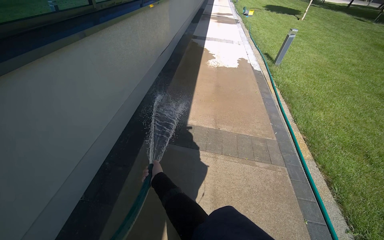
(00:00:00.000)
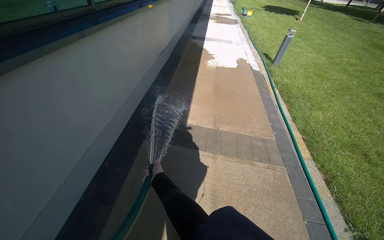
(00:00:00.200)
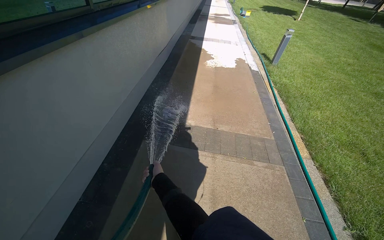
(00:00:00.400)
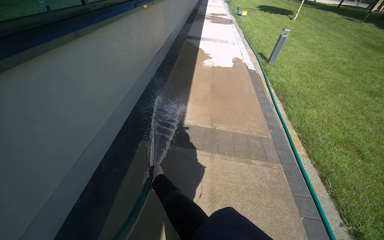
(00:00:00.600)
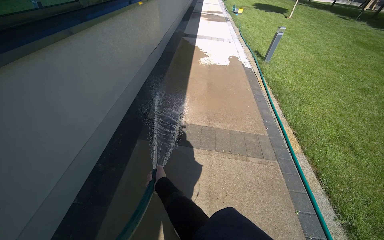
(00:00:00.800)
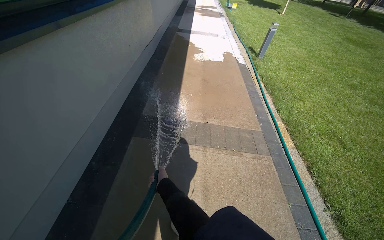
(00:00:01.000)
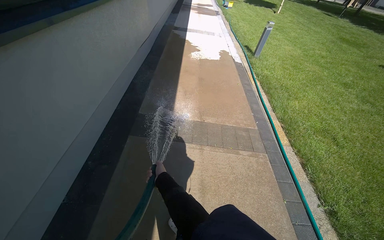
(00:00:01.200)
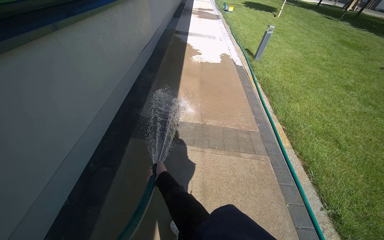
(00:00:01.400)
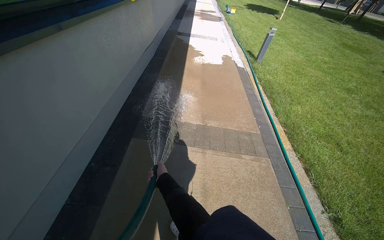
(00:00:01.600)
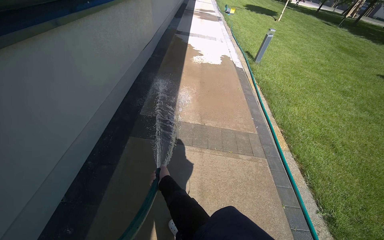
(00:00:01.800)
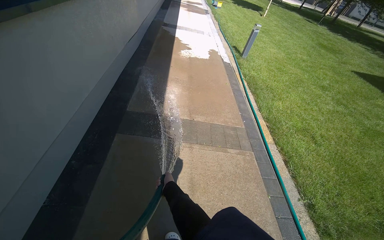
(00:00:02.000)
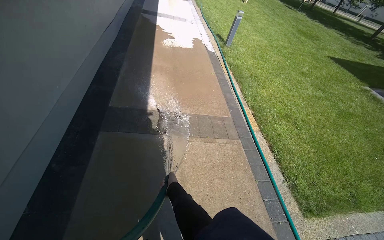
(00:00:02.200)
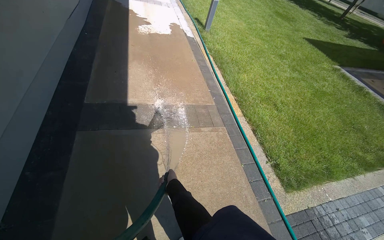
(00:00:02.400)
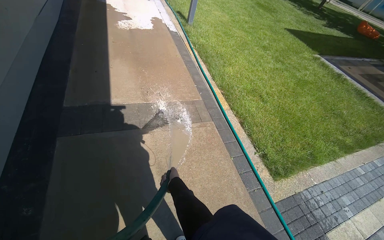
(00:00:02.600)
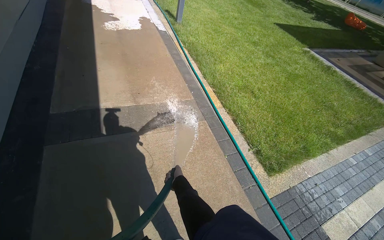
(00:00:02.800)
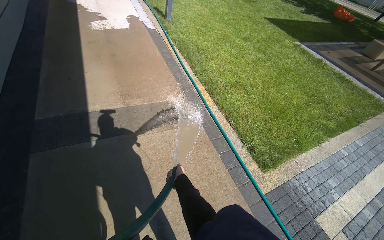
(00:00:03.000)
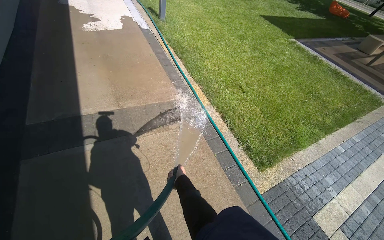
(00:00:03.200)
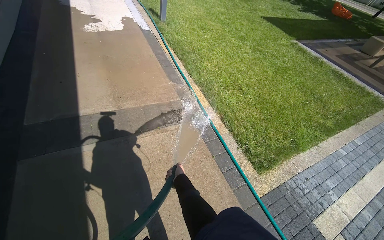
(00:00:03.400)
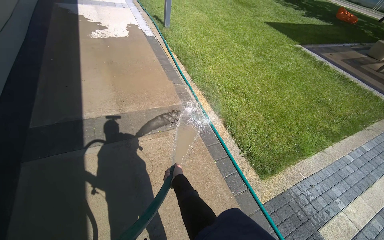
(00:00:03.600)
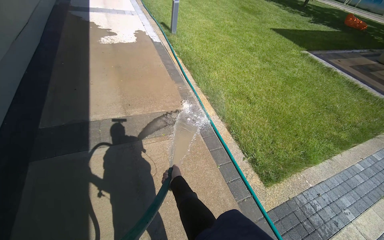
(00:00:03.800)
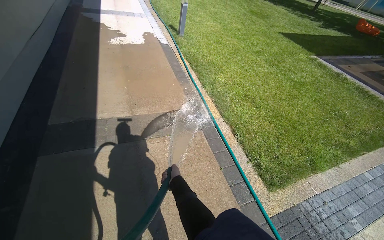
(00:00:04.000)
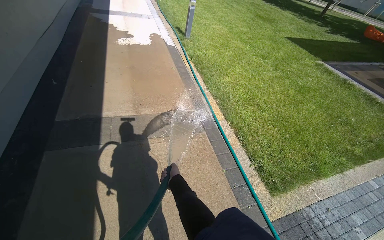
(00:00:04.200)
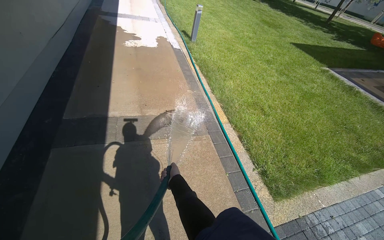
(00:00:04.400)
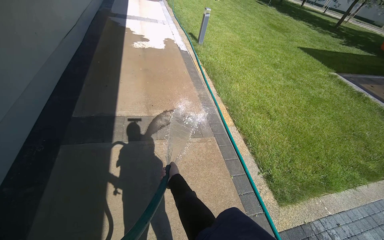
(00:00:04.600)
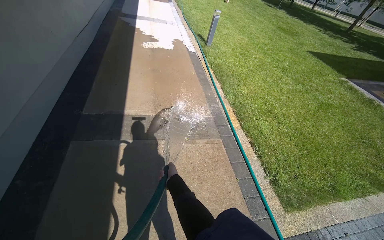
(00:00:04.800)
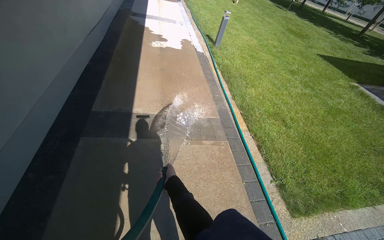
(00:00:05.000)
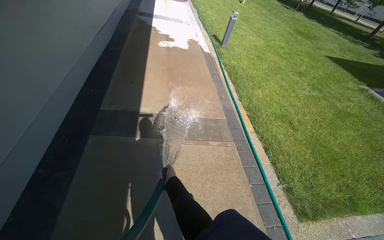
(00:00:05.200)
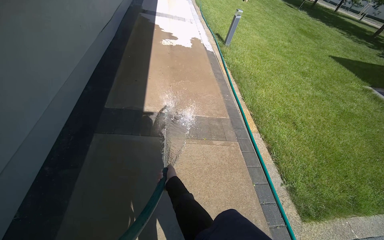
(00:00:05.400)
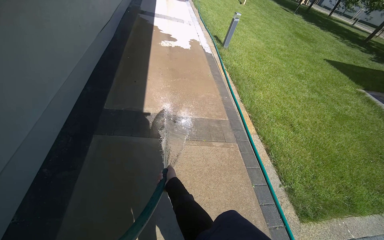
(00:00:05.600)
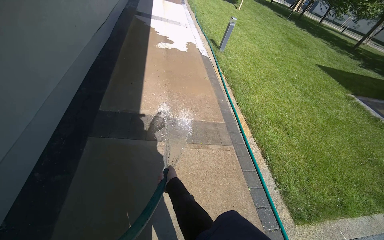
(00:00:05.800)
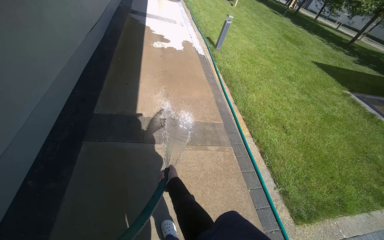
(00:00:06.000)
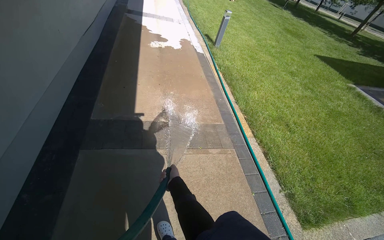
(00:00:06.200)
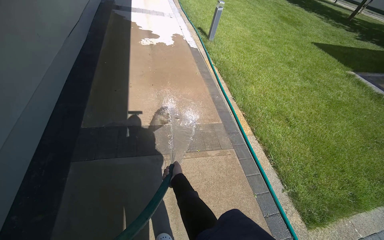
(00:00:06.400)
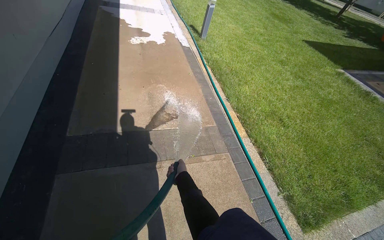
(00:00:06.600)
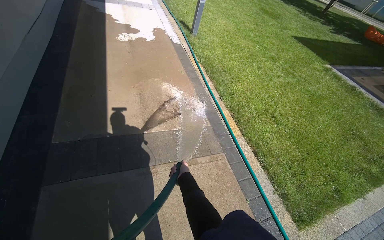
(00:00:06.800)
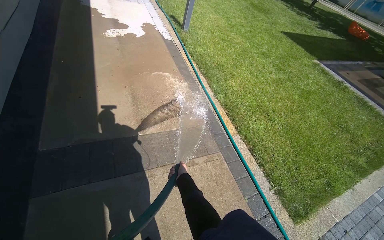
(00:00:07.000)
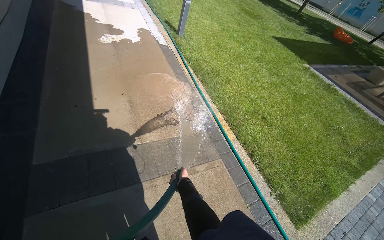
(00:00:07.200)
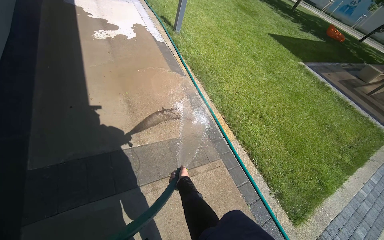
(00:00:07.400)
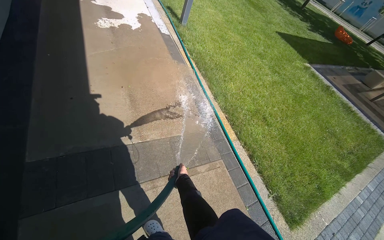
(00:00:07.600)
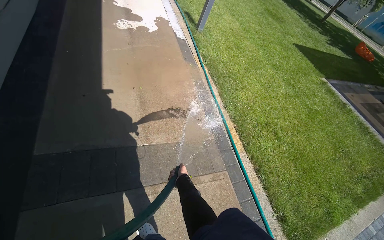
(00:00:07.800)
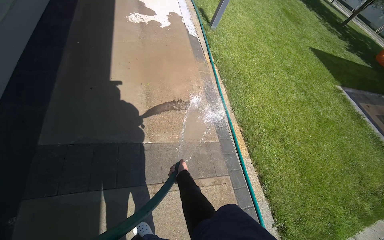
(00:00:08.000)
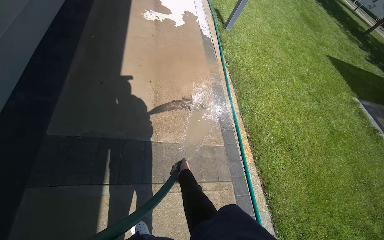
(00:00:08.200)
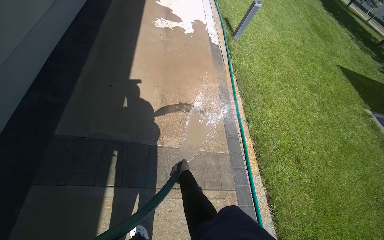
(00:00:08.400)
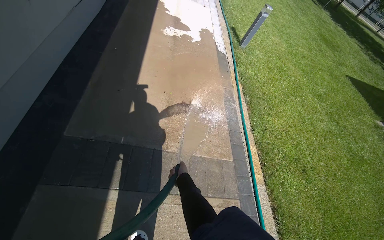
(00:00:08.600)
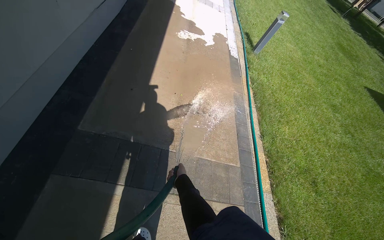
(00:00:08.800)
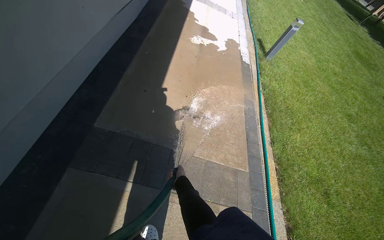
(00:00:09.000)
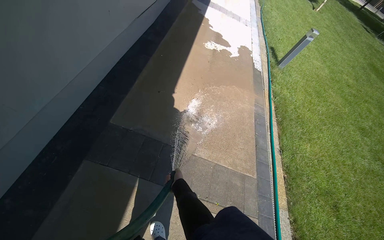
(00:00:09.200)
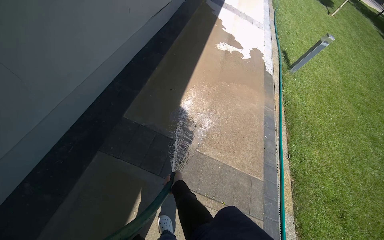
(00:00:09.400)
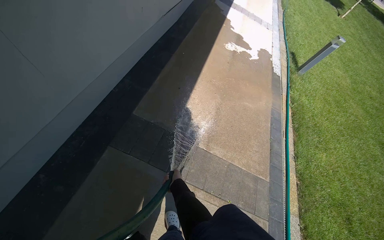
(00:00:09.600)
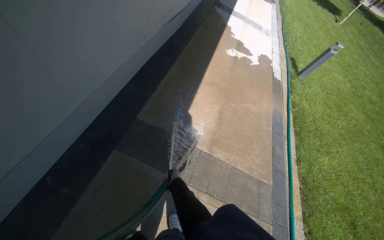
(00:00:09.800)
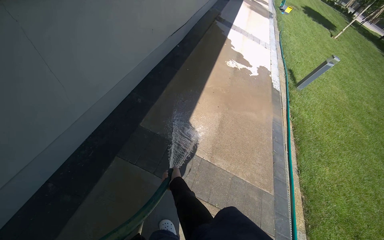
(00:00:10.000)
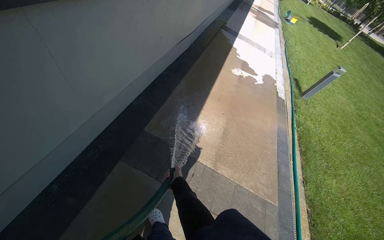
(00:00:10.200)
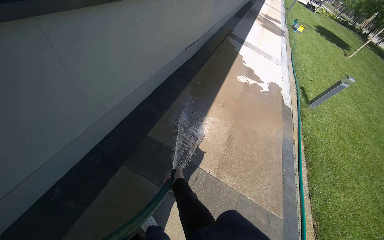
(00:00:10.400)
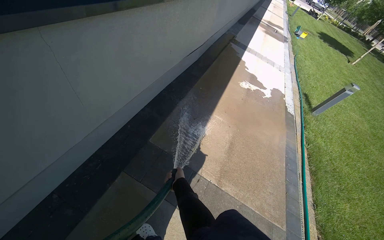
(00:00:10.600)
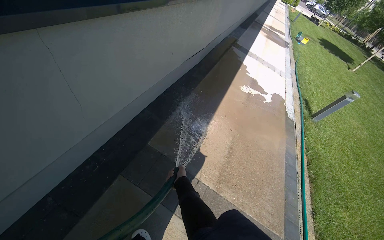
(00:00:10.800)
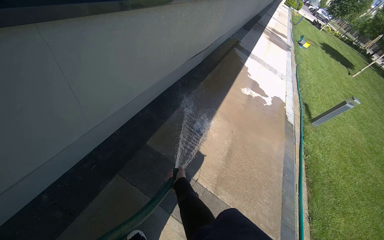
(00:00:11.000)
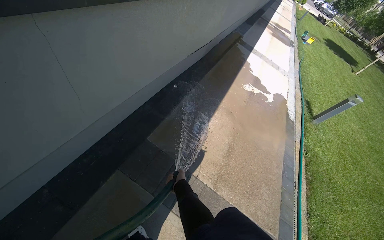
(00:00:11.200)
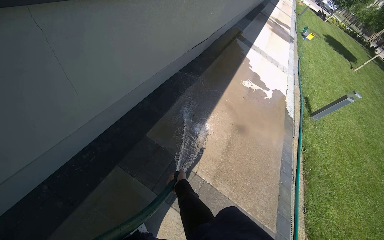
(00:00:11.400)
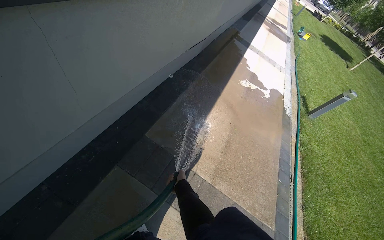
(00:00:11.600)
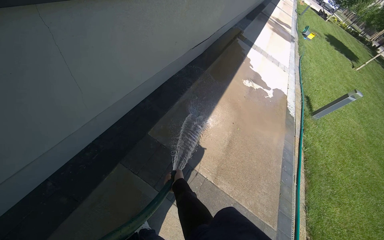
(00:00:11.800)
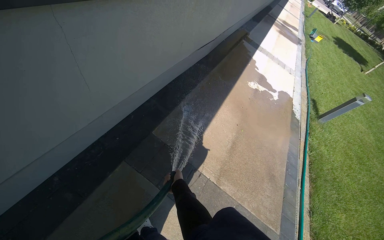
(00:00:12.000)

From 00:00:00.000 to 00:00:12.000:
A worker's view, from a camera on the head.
Job: sweeping floor.
The whole recording: Rinsing concrete ground. The worker sprays water from a hose onto the concrete ground next to the building.
From 00:00:01.600 to 00:00:03.000: The head rotates about 30 degrees to the right. The camera pitches downward, by about 15 degrees. The right hand heads to the right, covering some 40 cm.
From 00:00:06.000 to 00:00:07.600: The camera travels about 70 cm.
From 00:00:07.600 to 00:00:09.000: The head rotates approximately 30 degrees to the left.

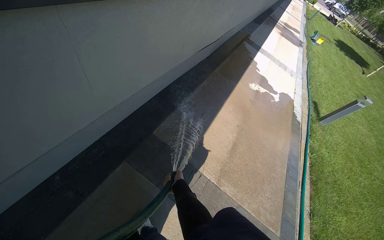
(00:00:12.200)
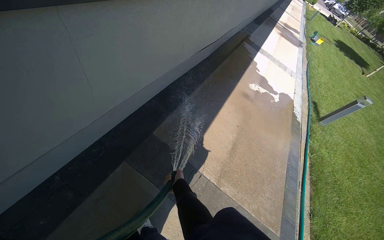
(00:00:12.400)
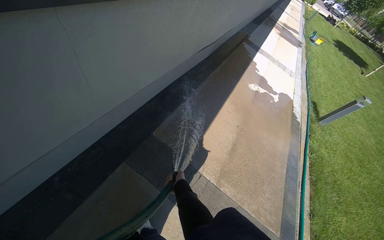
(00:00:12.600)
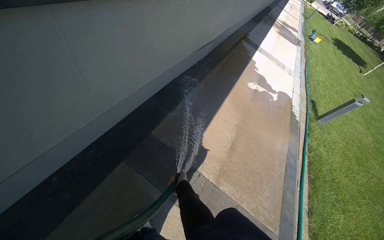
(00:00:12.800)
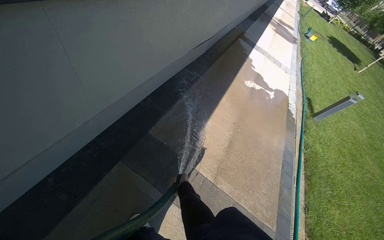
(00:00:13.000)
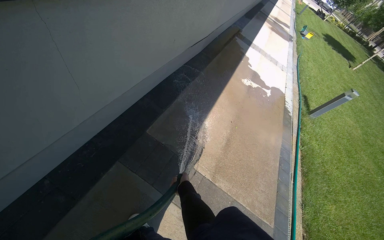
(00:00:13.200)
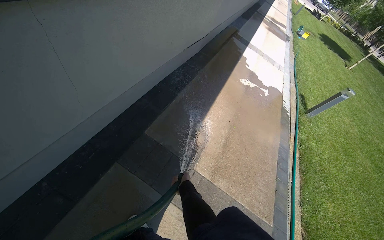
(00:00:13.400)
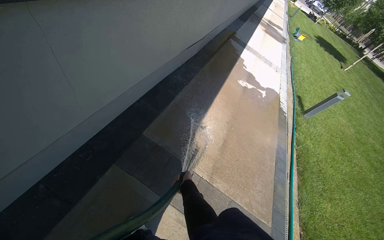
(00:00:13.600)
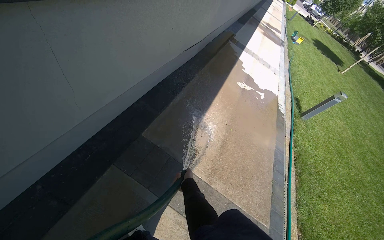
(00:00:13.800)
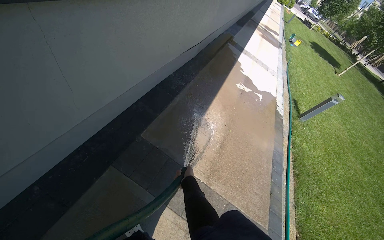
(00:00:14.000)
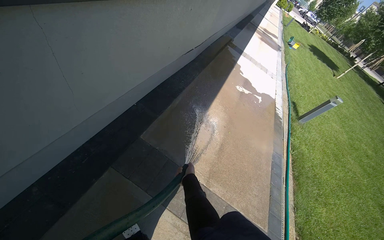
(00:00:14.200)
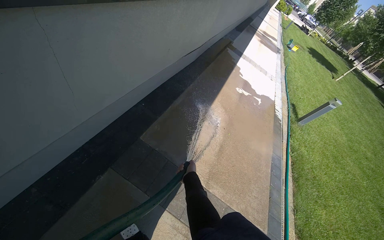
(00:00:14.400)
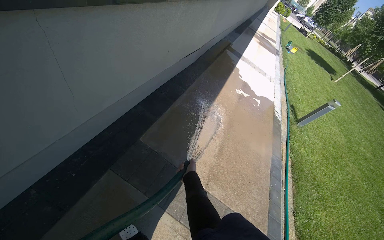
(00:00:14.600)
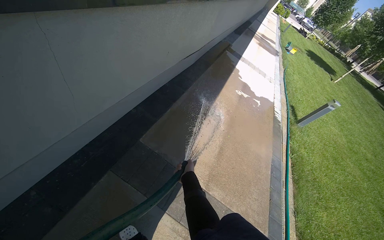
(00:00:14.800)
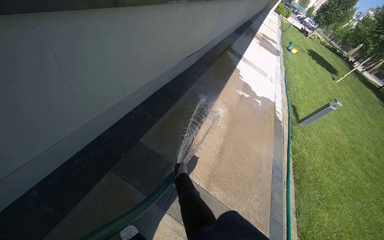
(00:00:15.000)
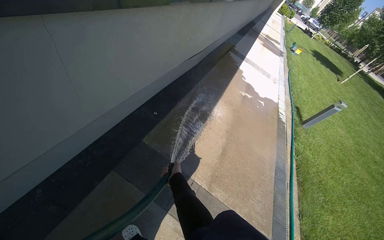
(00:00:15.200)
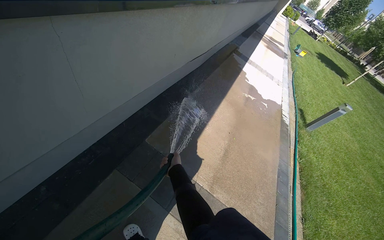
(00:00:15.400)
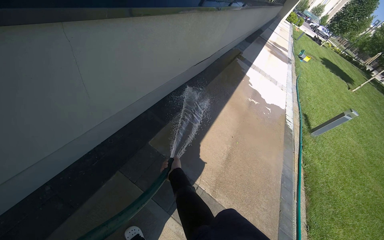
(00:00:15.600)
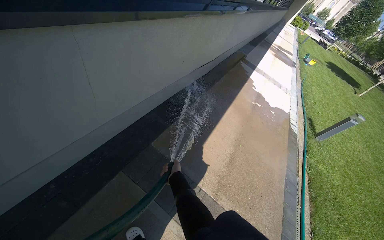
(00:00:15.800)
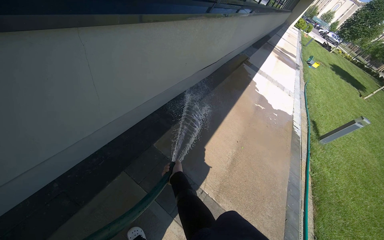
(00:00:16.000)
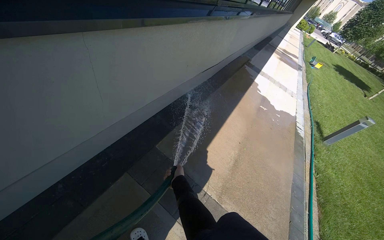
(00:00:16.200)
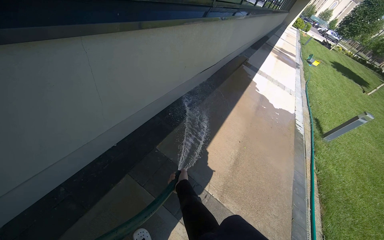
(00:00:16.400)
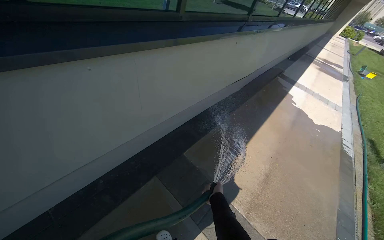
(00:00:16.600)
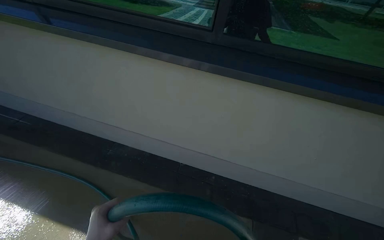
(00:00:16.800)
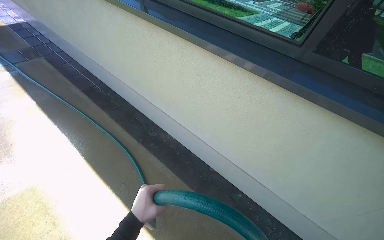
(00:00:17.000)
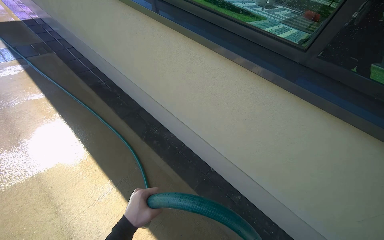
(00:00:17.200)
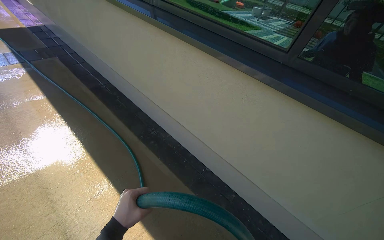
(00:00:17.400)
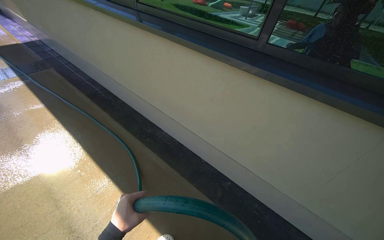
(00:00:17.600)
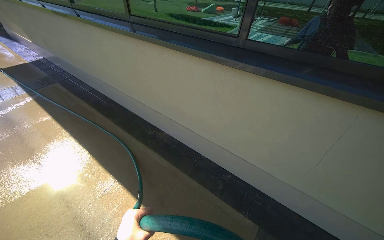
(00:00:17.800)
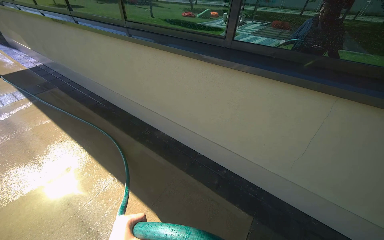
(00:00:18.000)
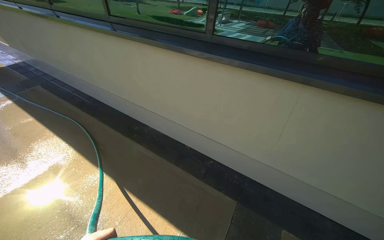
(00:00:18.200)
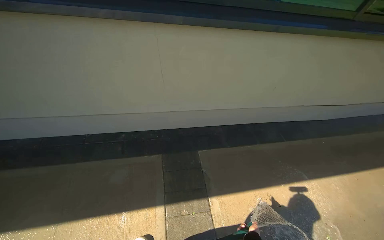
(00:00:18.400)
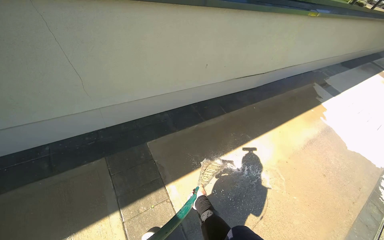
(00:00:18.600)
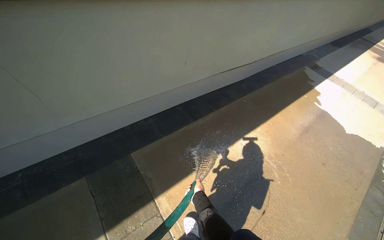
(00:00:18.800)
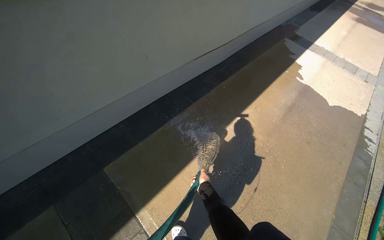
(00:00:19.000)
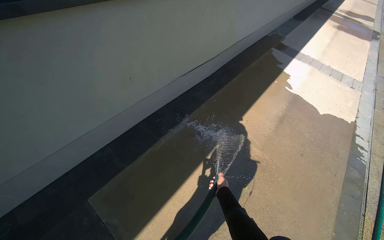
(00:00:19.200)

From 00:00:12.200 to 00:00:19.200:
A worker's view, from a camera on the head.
Job: sweeping floor.
The whole recording: Rinsing concrete ground. The worker sprays water from a hose onto the concrete ground next to the building.
From 00:00:16.400 to 00:00:17.800: The wearer looks roughly 95 degrees further to the left. The view tilts some 20 degrees upward.
From 00:00:17.800 to 00:00:19.200: The wearer moves roughly 90 cm. The wearer's head swings some 40 degrees to the right.
